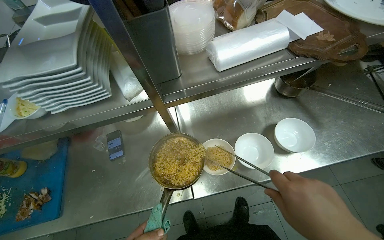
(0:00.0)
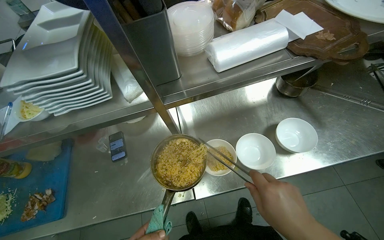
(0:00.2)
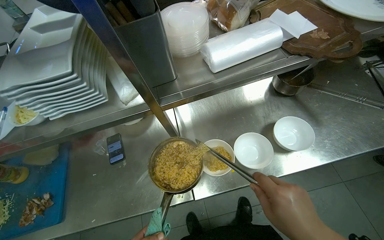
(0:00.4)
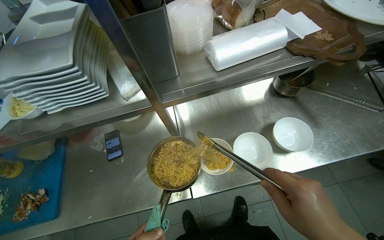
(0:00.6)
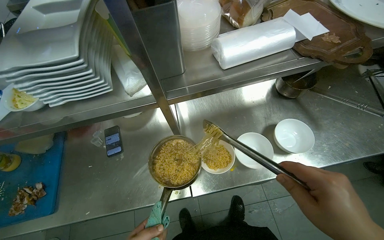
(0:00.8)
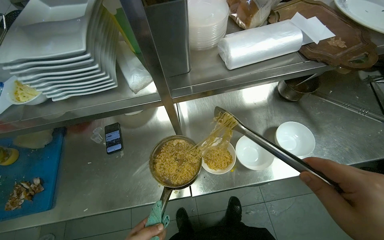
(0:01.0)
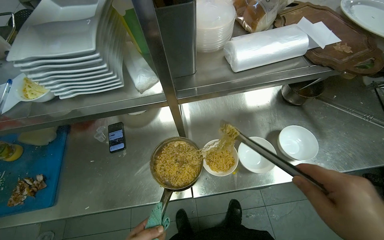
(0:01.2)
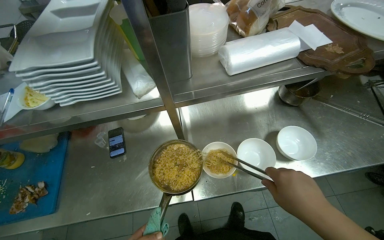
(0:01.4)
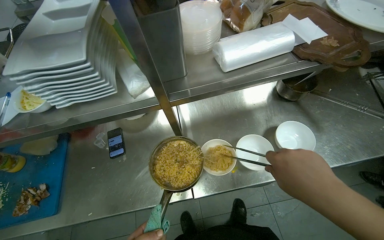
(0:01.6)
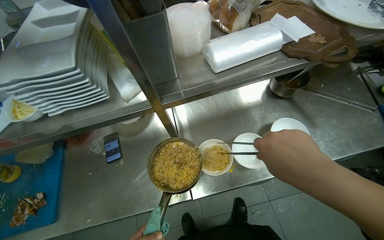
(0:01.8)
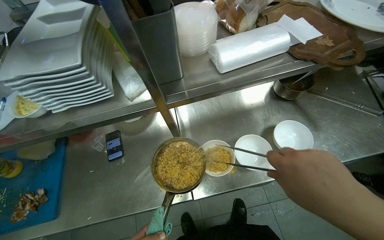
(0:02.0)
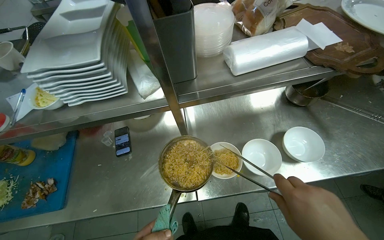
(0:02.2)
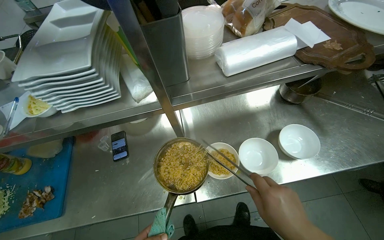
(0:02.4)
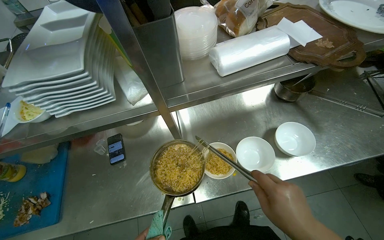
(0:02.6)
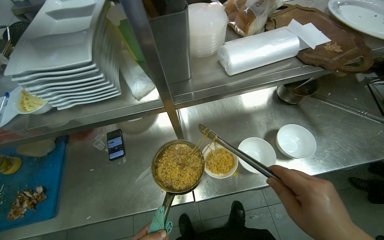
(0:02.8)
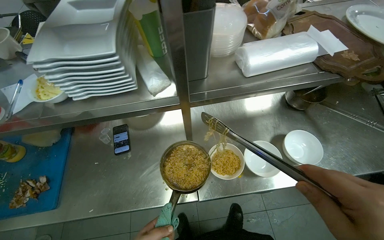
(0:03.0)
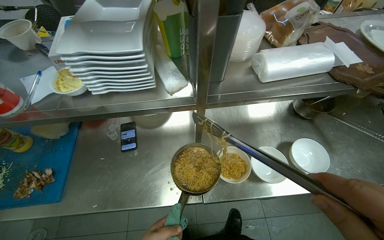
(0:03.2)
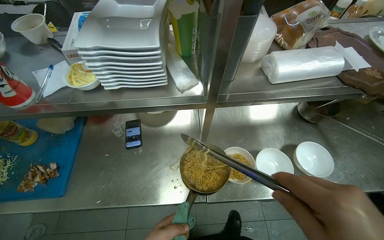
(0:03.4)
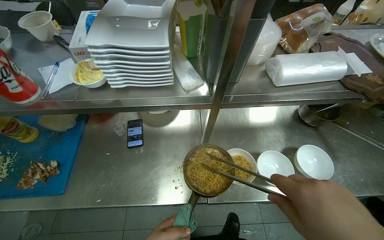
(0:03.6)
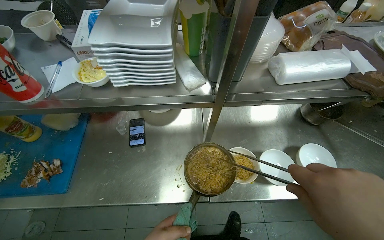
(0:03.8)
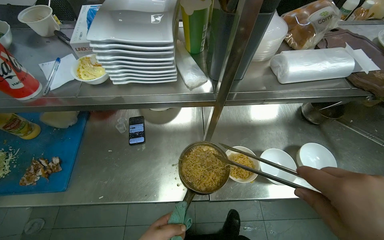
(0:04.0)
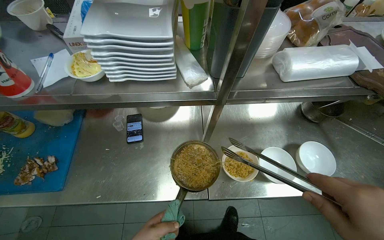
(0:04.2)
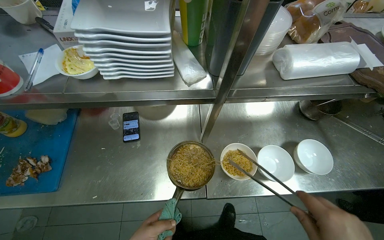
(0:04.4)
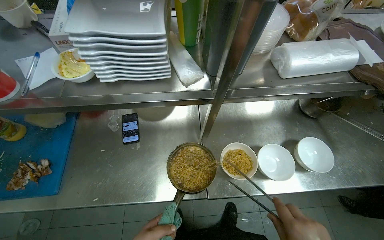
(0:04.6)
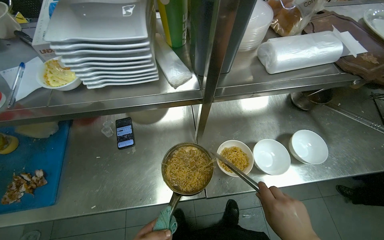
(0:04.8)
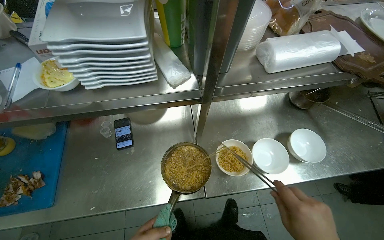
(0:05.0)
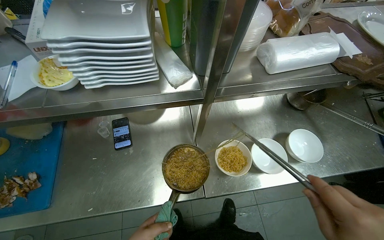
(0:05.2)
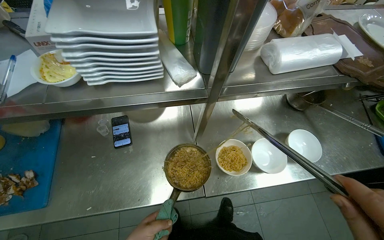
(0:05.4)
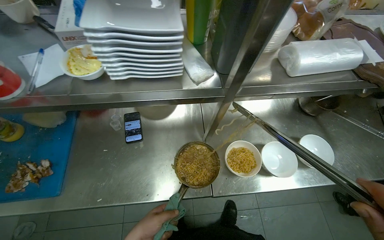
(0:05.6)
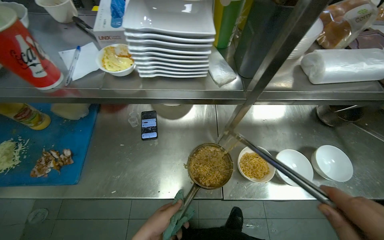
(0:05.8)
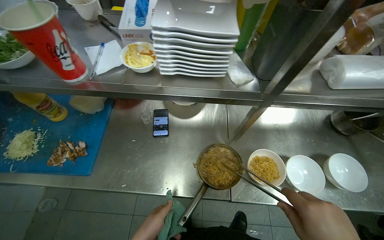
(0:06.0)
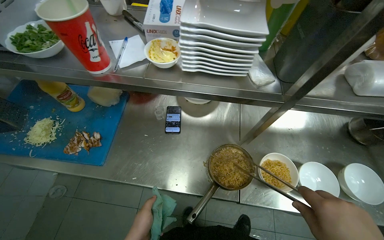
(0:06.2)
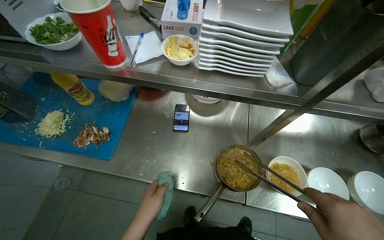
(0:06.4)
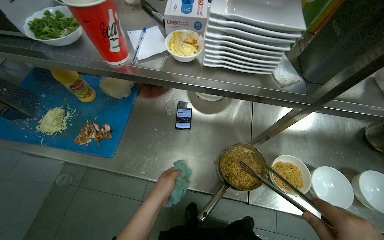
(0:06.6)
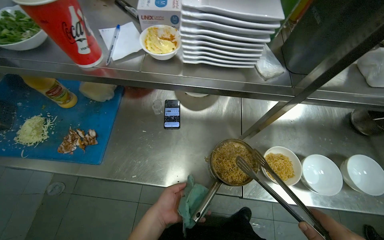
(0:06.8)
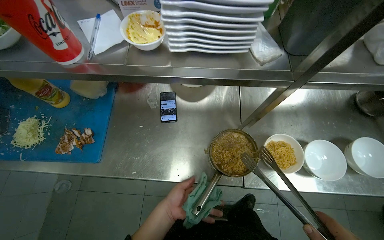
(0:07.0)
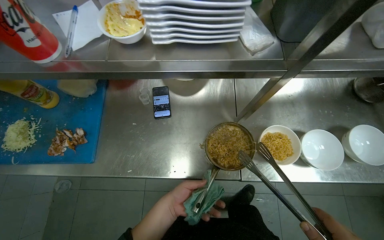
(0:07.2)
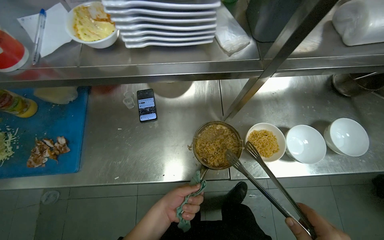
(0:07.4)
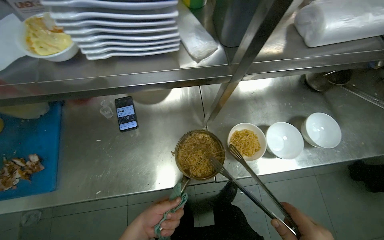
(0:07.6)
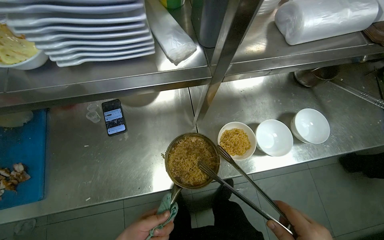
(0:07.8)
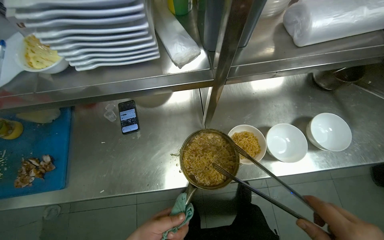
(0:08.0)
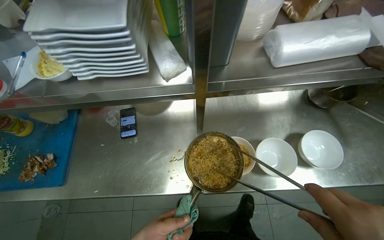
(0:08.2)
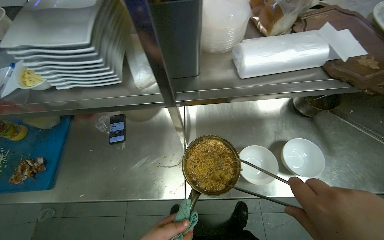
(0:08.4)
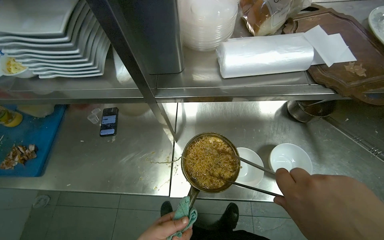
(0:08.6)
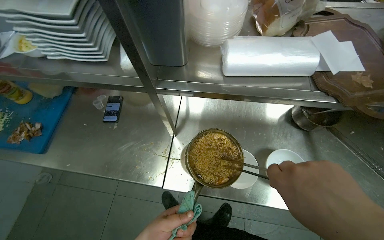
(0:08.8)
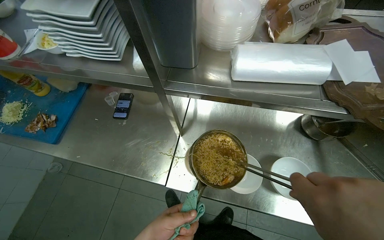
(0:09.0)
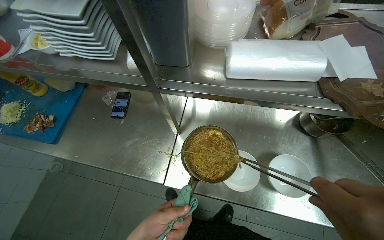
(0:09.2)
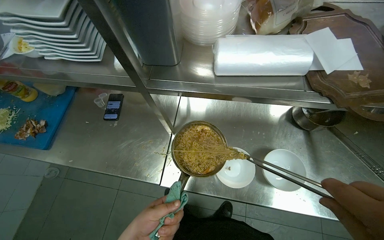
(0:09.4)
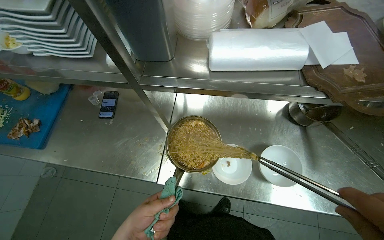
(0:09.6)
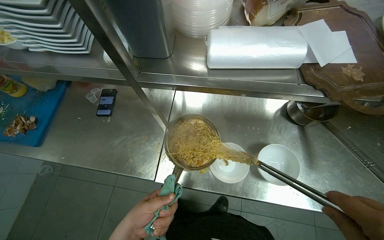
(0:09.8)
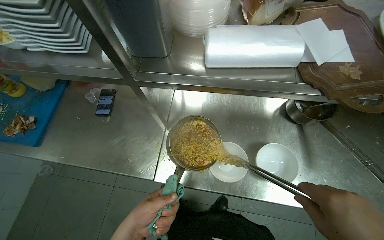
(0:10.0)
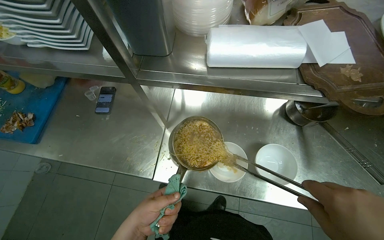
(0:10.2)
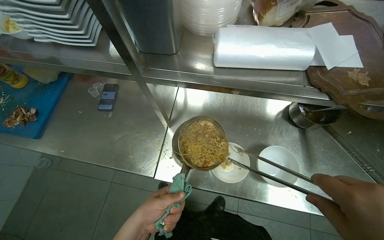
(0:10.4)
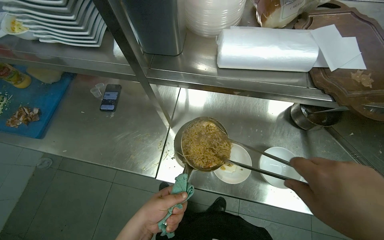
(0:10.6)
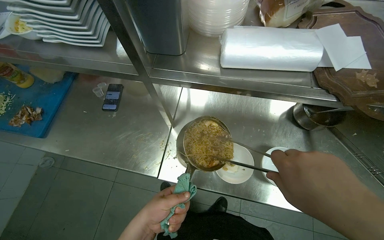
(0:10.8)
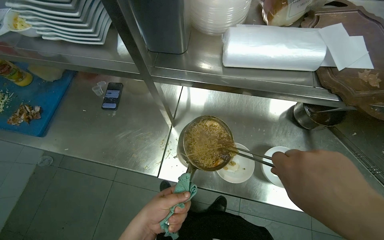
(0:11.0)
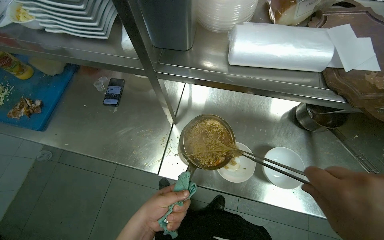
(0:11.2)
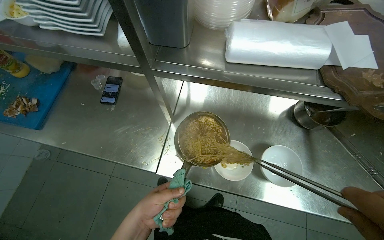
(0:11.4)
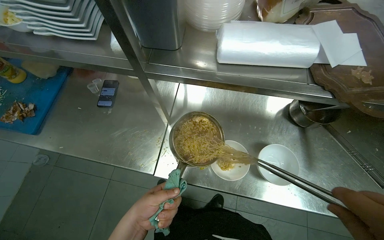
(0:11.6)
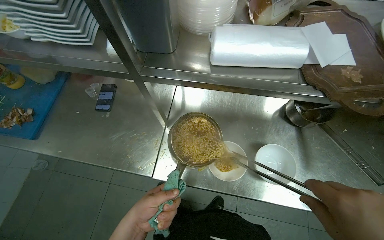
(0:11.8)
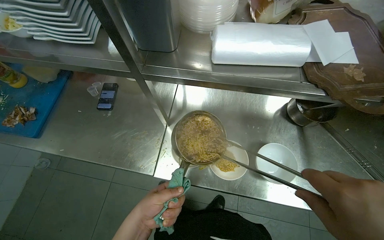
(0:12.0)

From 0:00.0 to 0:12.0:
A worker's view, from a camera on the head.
Job: preparing food.
The whole recording: Portioning cooked noodles into bowls. The worker uses tongs to transfer cooked noodles from a pot into multiple small bowls.
From 0:07.6 to 0:09.0: The wearer's head swings about 25 degrees to the left.

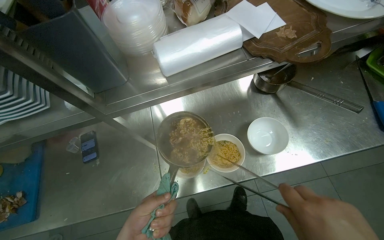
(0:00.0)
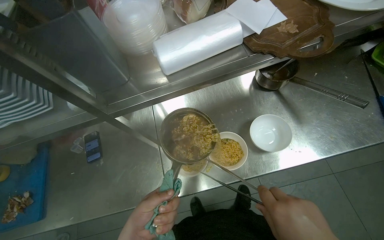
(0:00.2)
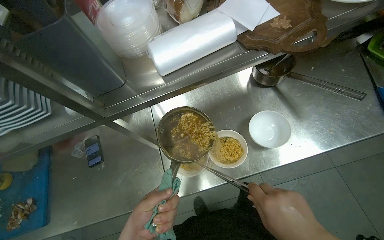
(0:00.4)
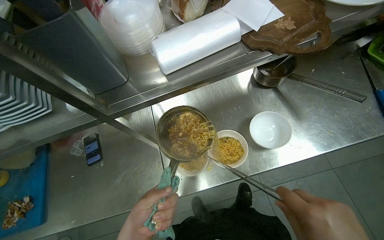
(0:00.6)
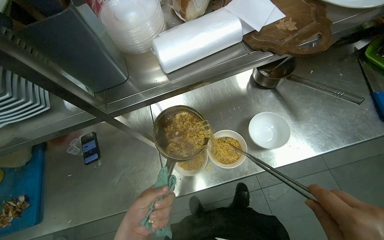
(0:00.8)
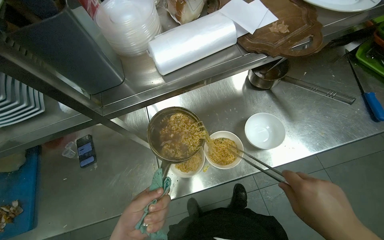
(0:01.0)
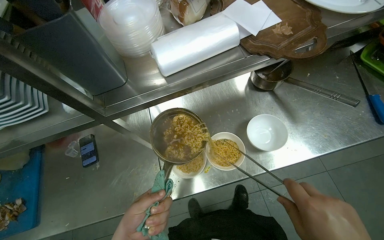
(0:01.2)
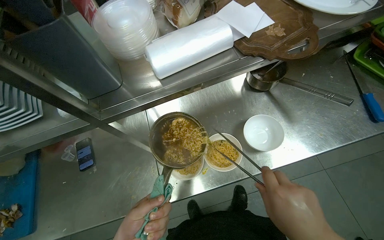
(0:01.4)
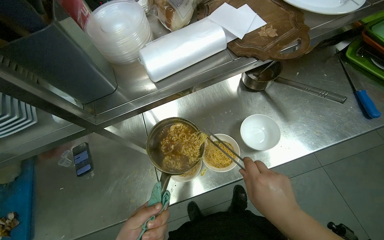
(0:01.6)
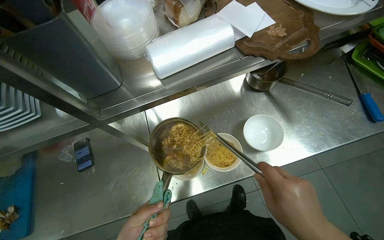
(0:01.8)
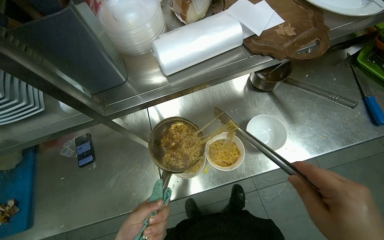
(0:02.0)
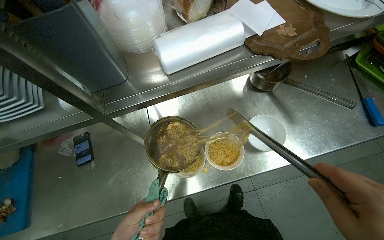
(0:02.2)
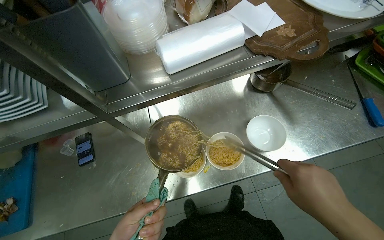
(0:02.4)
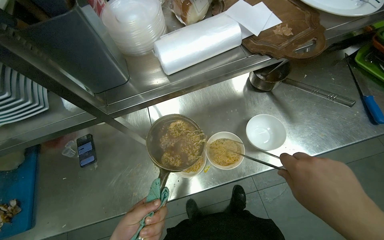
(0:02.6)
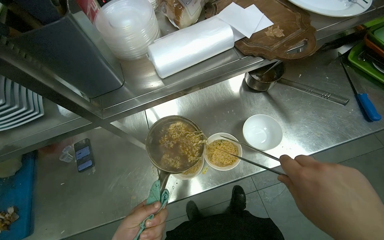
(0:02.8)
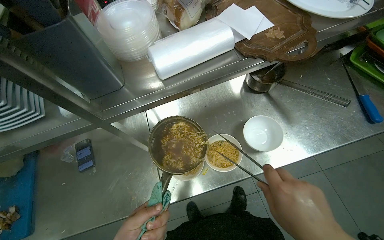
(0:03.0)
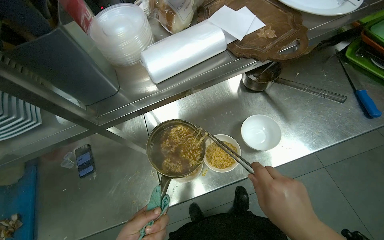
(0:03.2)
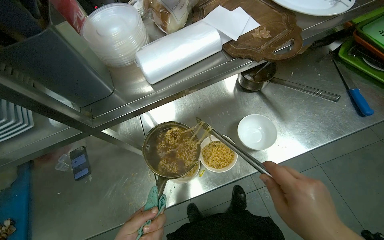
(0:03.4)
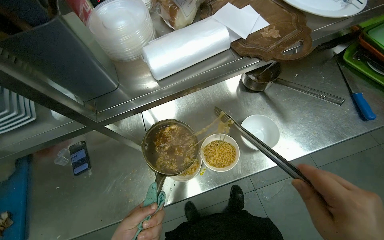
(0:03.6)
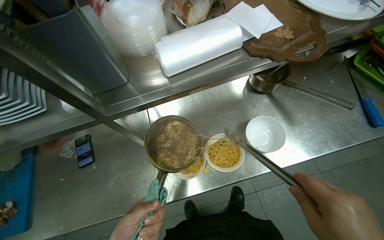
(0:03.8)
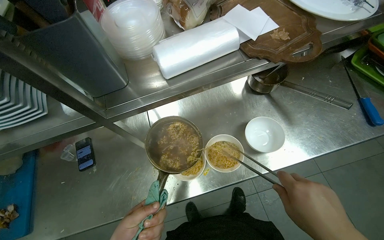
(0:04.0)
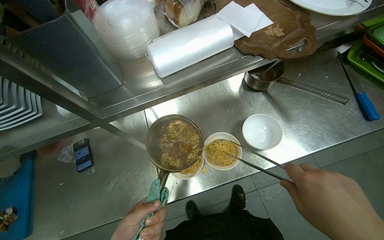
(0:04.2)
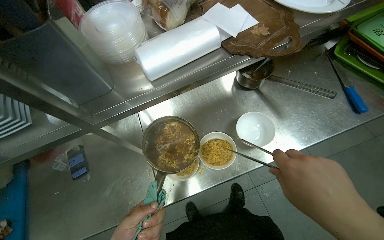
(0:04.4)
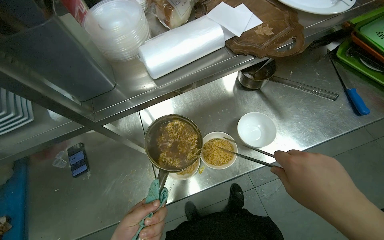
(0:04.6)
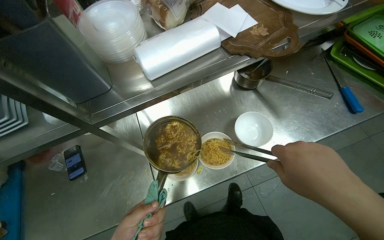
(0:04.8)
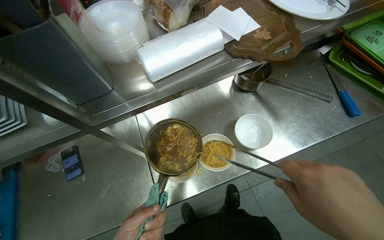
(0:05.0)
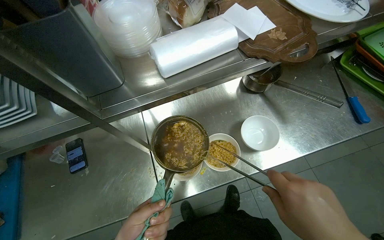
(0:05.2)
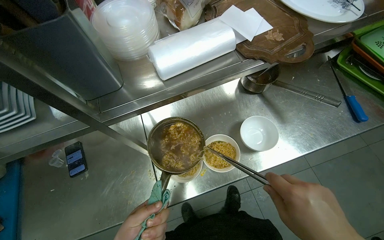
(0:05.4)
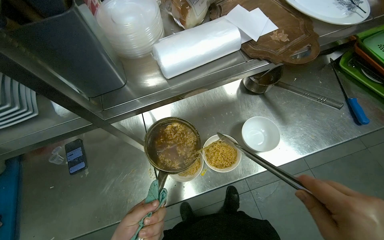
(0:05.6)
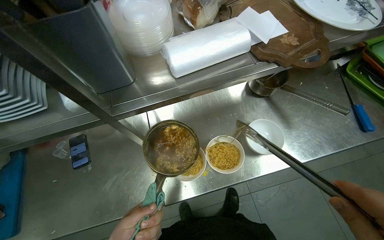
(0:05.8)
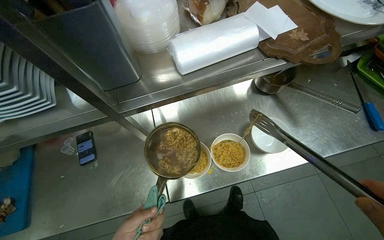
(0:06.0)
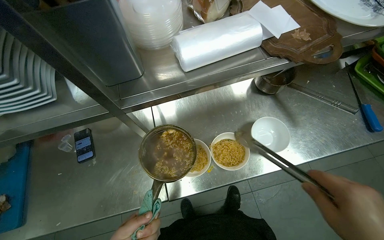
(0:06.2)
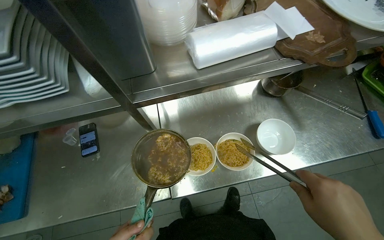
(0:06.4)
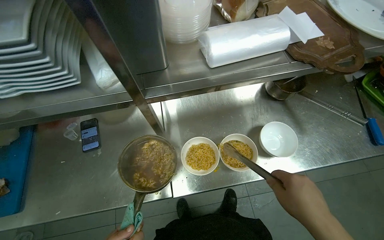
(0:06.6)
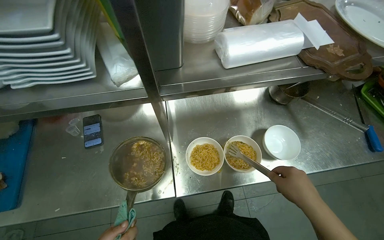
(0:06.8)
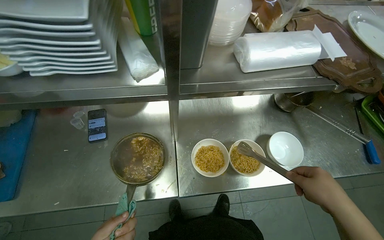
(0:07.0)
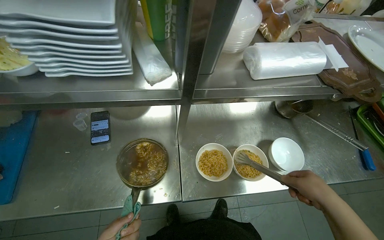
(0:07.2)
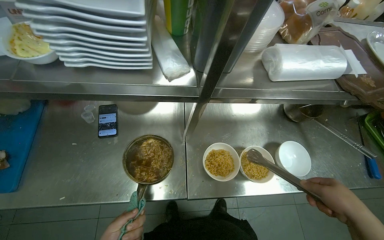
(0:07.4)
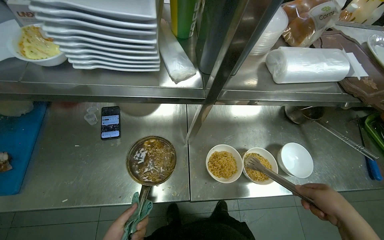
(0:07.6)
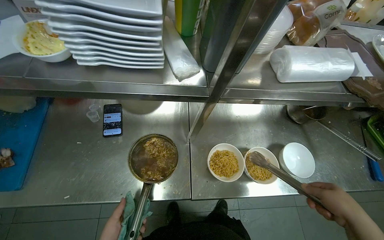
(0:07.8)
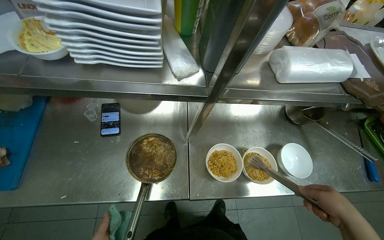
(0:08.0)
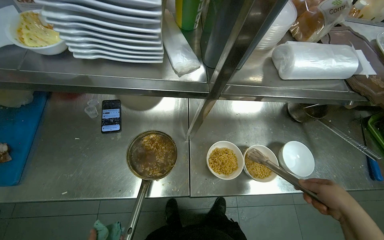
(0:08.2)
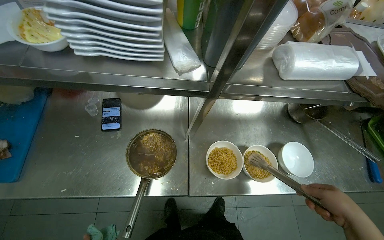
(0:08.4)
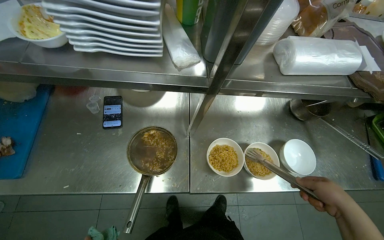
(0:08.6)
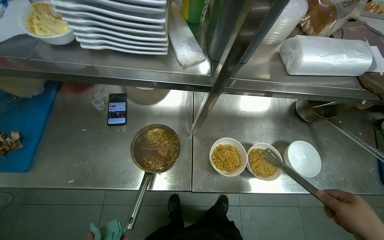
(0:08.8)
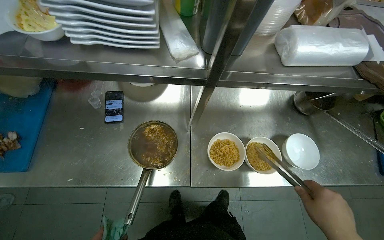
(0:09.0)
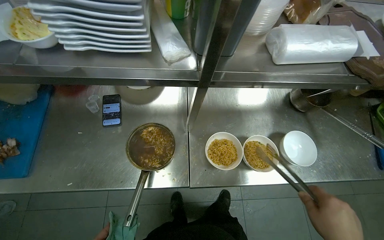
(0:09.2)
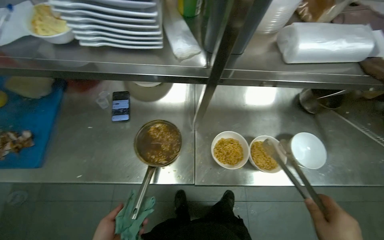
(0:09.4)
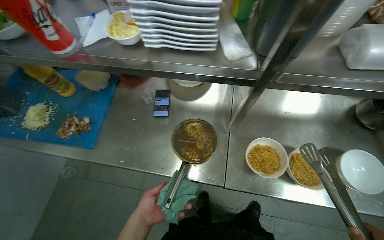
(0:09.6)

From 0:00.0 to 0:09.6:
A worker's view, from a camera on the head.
Job: preparing food.
The whole recording: Portioning cooked noodles into bowls. The worker uses tongs to transfer cooked noodles from a pot into multiple small bowls.
From 0:08.0 to 0:09.6: The view swings some 15 degrees to the left.
